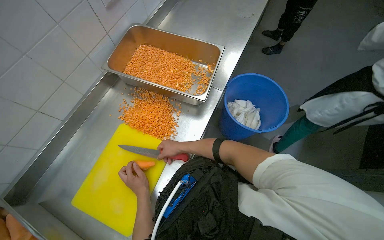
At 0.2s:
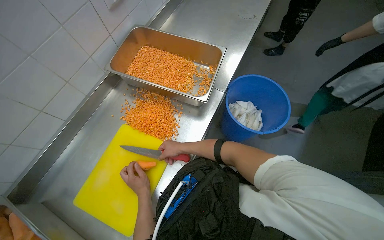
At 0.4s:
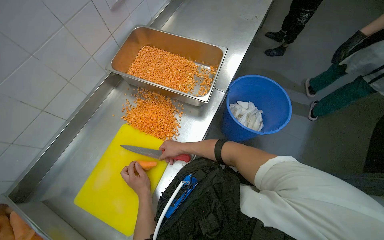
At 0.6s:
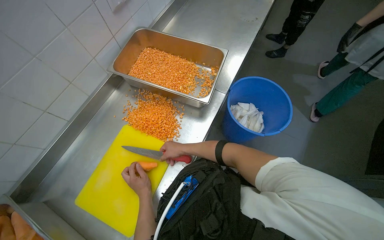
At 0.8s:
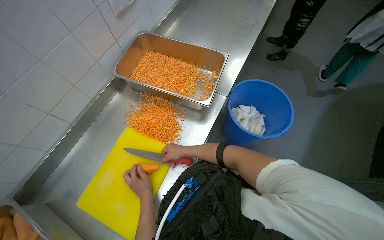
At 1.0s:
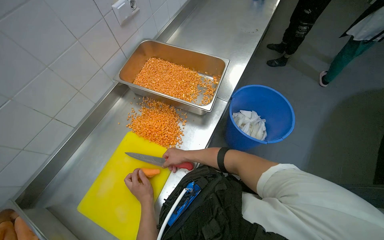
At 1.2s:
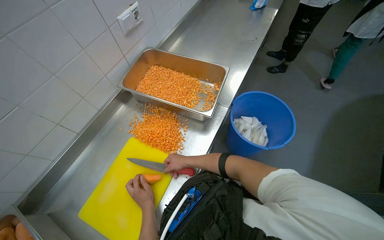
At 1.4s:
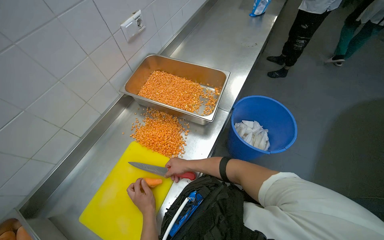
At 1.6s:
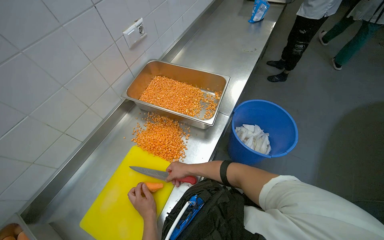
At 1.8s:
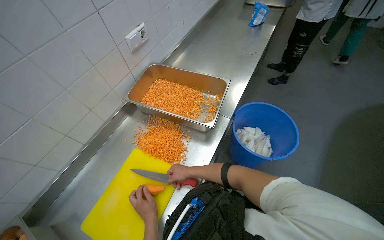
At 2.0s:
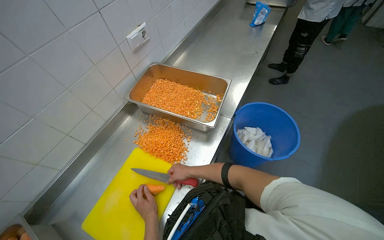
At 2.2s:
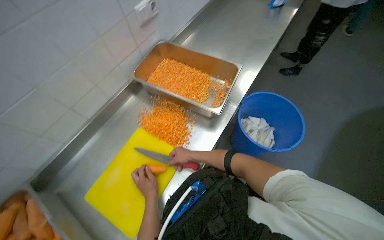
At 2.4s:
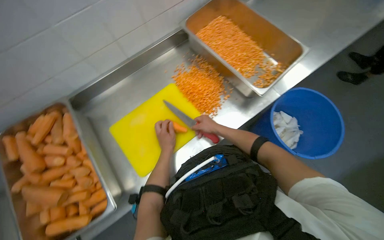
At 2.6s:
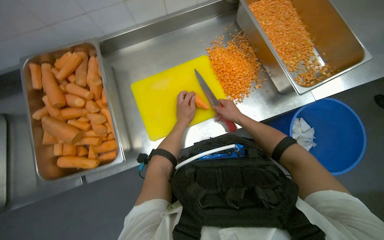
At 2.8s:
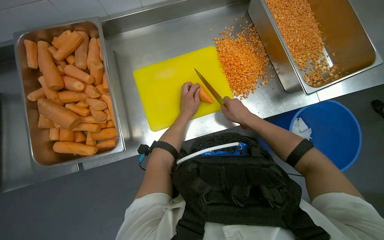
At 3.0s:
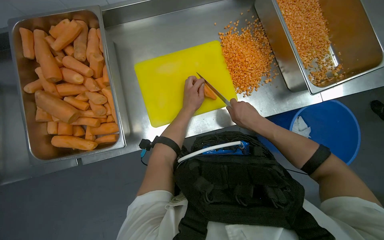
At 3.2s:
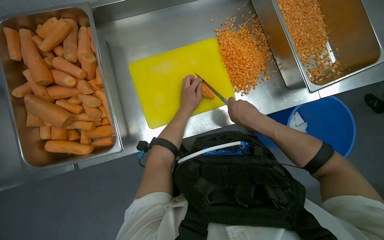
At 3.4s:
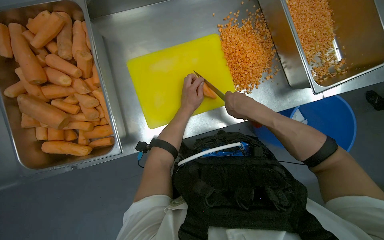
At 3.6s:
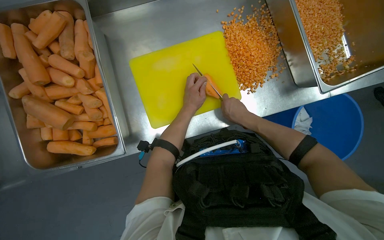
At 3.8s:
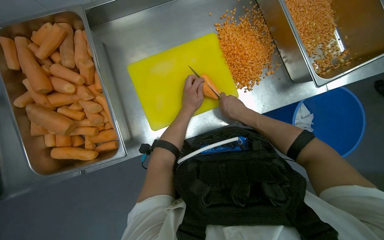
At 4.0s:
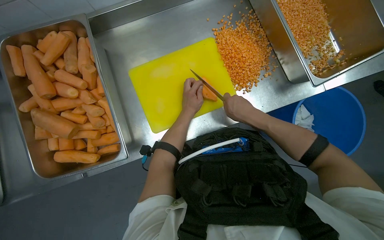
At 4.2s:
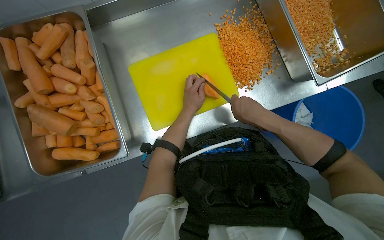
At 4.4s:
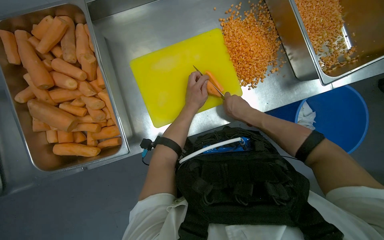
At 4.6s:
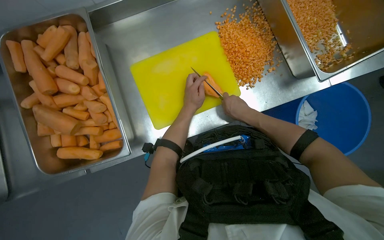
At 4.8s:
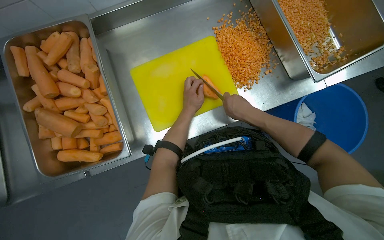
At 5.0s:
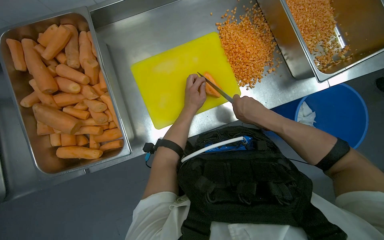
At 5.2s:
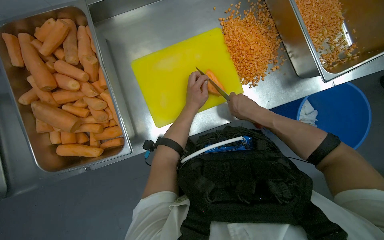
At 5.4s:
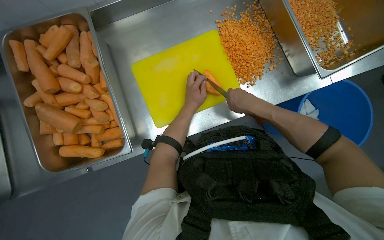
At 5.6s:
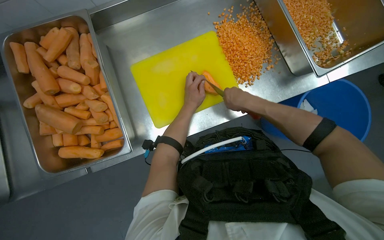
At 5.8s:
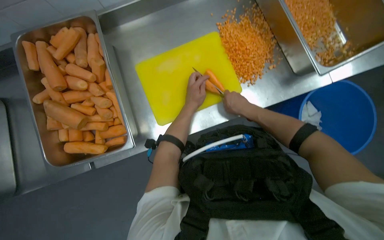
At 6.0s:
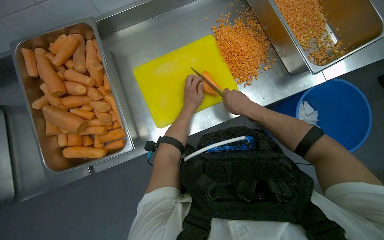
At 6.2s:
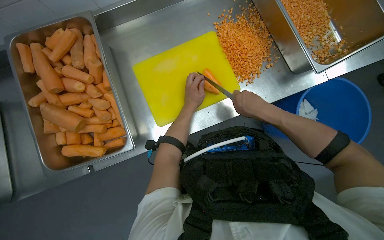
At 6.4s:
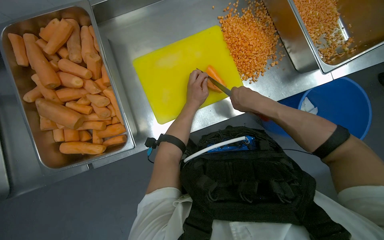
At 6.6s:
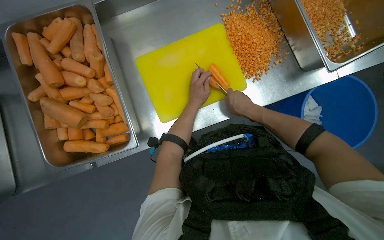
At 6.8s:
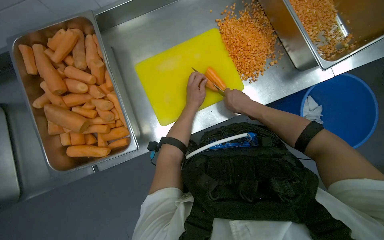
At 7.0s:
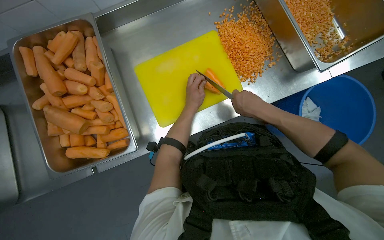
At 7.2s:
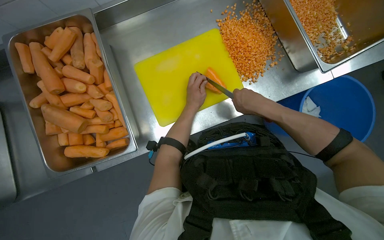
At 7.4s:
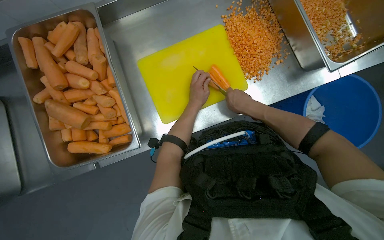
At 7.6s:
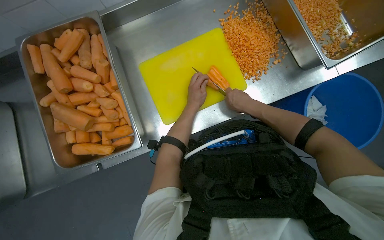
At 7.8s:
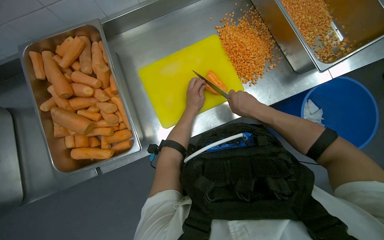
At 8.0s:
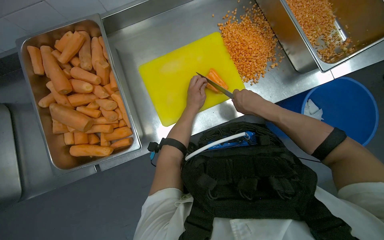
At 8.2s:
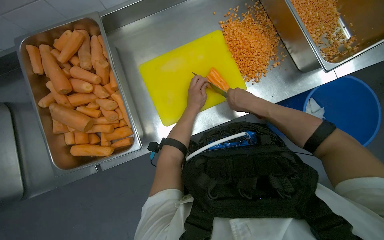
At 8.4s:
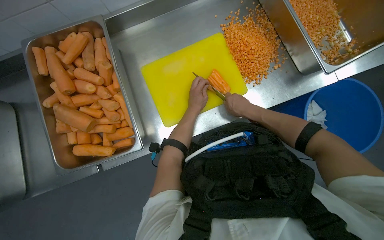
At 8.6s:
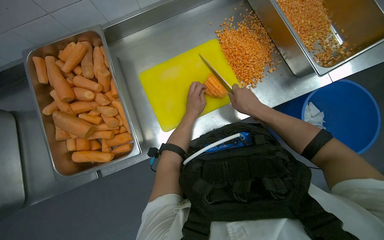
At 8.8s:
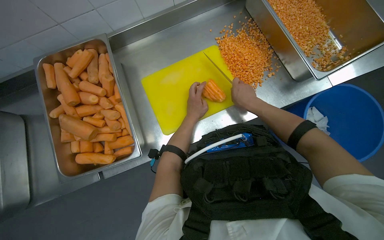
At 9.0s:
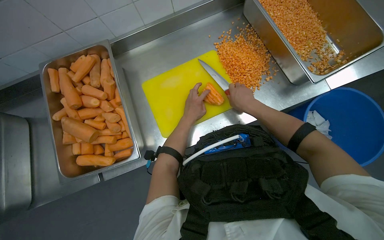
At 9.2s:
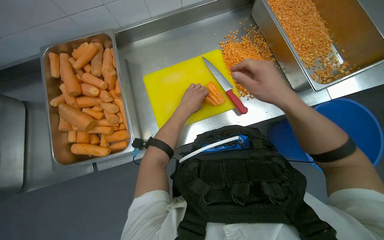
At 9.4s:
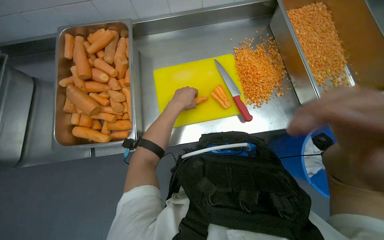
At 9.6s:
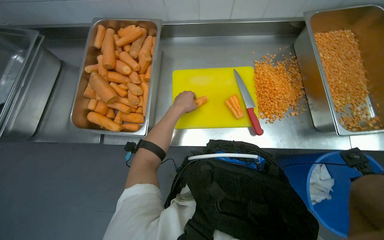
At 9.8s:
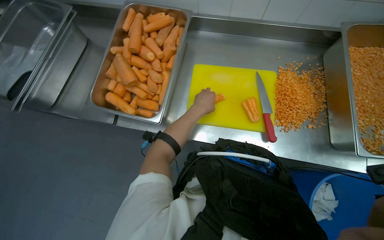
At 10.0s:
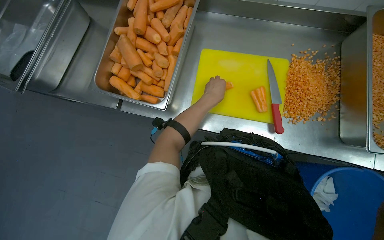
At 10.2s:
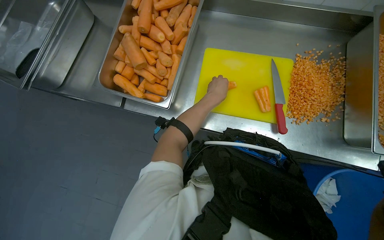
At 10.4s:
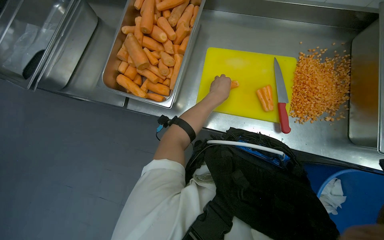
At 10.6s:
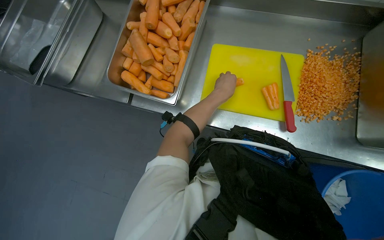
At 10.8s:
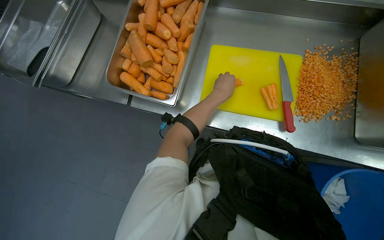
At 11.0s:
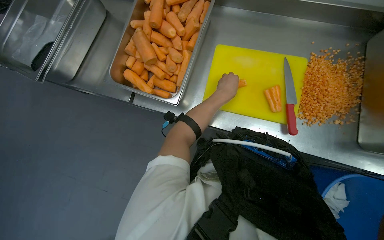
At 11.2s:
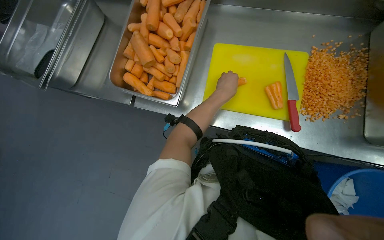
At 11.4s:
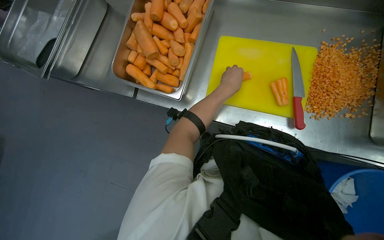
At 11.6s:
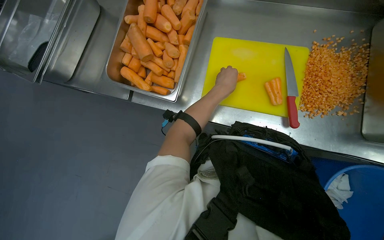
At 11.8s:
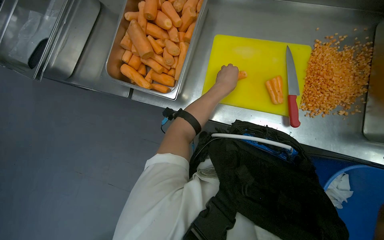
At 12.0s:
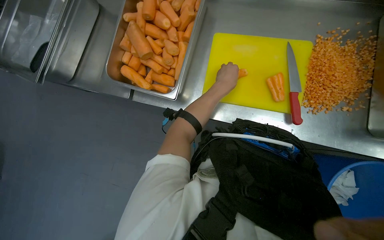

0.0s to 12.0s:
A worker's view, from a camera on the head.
Job: preparing food.
The whole recording: Dicing carrots on cutting board. The worker continues dicing carrots on a yellow cutting board and pushes the diced pieces into a metal tray.
0.0s to 1.6s: The hands are busy where they are.
1.6s to 3.0s: The camera pitches downward, by about 30 degrees. Everything in view rotates roughly 45 degrees clockwise.
3.0s to 7.6s: The hands stay close to where they were, moving slightly.
7.6s to 9.0s: The hands stay close to where they were, moving slightly.
9.0s to 10.4s: Everything in view rotates approximately 35 degrees clockwise.

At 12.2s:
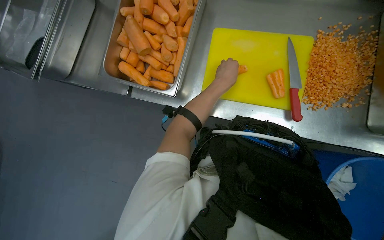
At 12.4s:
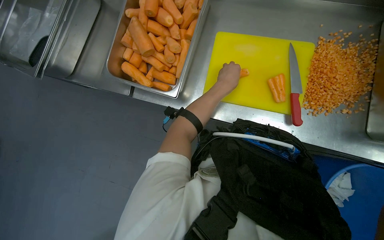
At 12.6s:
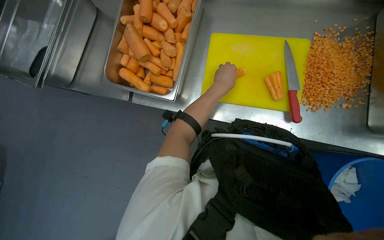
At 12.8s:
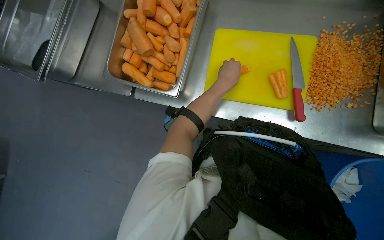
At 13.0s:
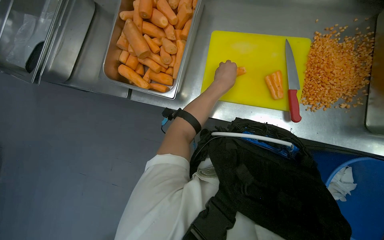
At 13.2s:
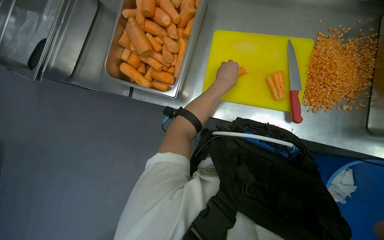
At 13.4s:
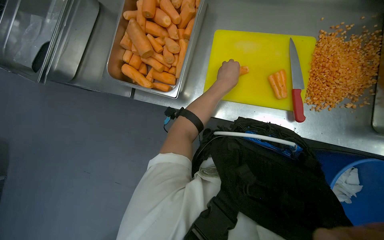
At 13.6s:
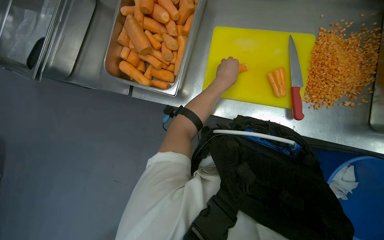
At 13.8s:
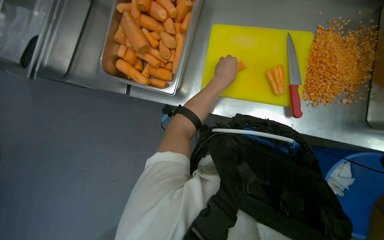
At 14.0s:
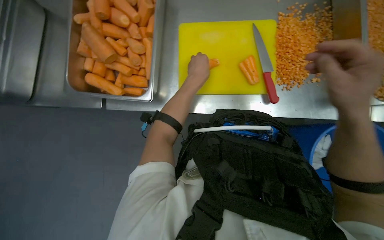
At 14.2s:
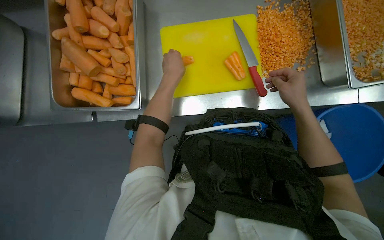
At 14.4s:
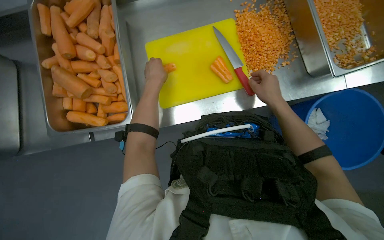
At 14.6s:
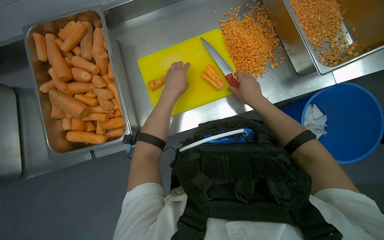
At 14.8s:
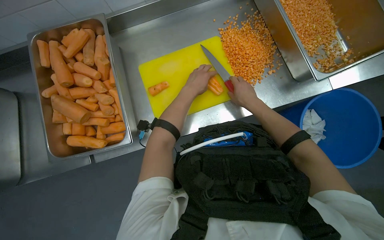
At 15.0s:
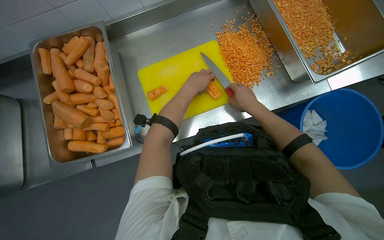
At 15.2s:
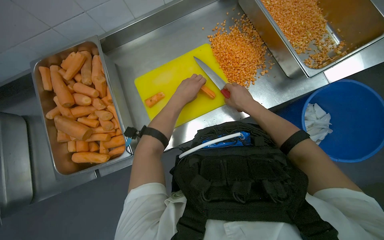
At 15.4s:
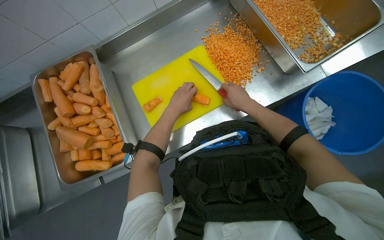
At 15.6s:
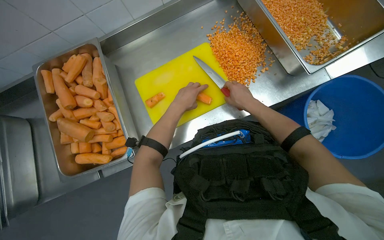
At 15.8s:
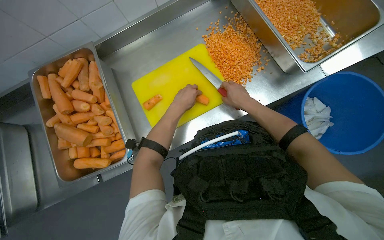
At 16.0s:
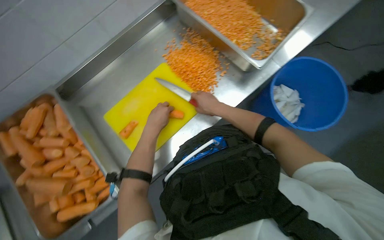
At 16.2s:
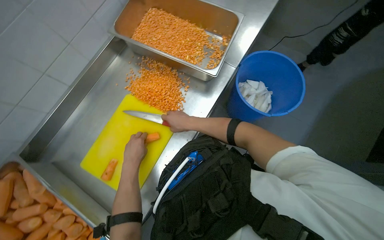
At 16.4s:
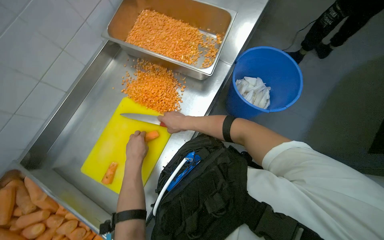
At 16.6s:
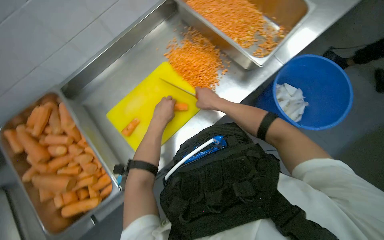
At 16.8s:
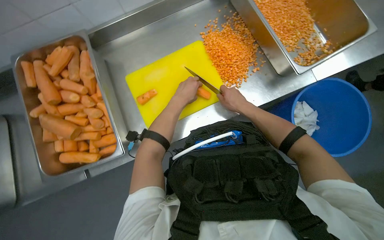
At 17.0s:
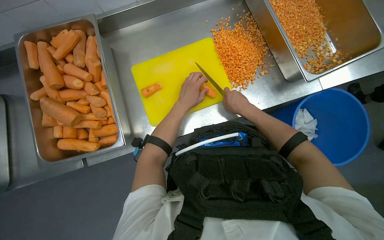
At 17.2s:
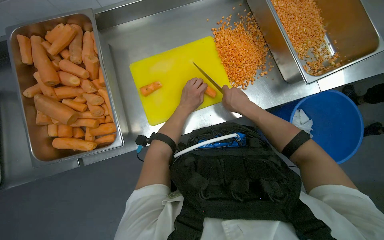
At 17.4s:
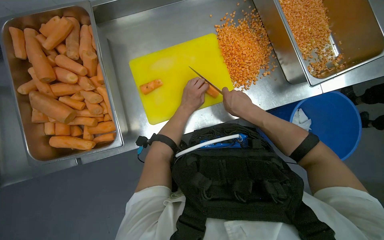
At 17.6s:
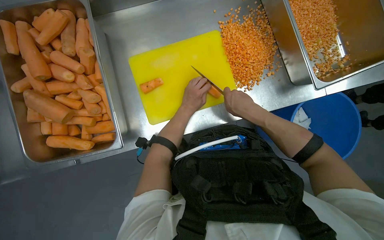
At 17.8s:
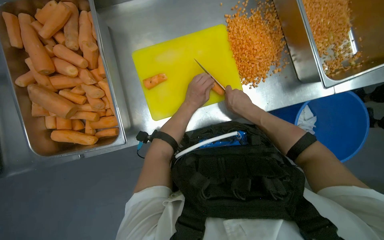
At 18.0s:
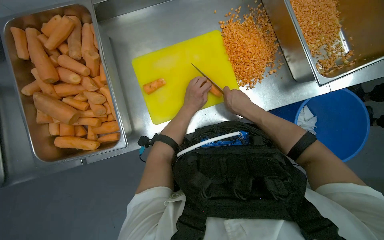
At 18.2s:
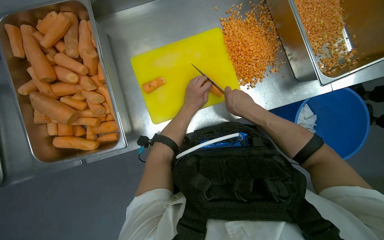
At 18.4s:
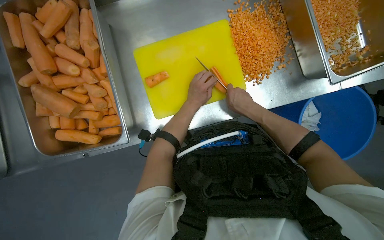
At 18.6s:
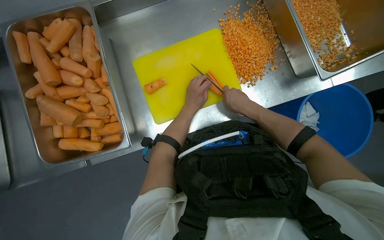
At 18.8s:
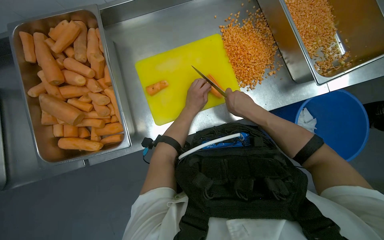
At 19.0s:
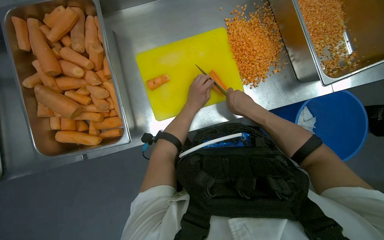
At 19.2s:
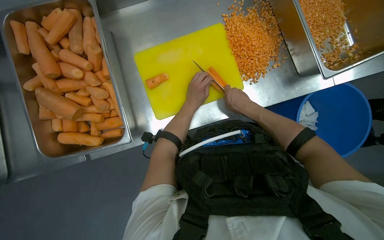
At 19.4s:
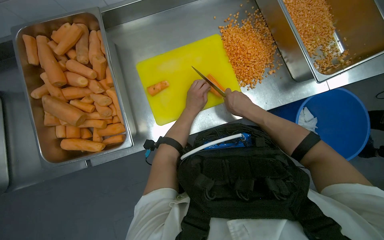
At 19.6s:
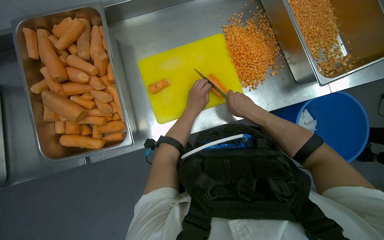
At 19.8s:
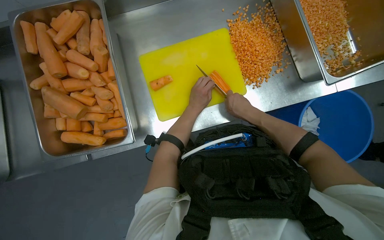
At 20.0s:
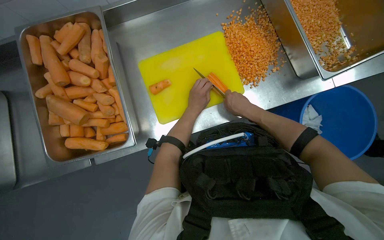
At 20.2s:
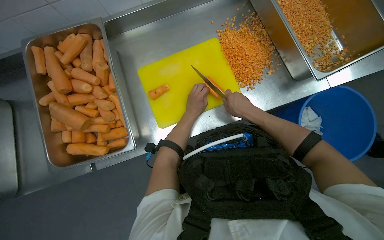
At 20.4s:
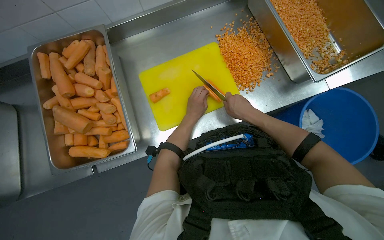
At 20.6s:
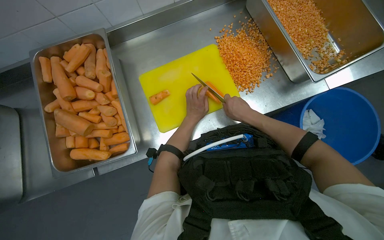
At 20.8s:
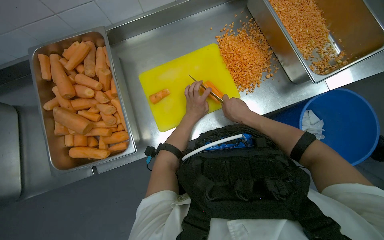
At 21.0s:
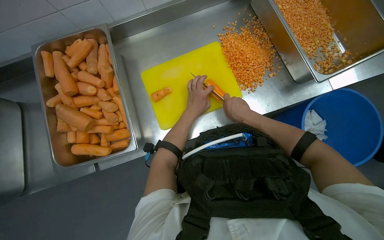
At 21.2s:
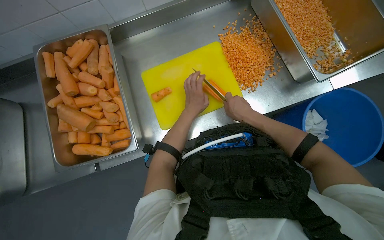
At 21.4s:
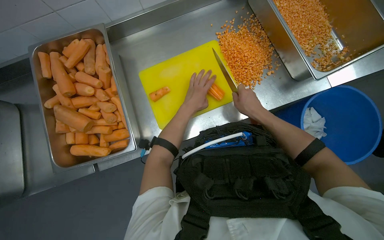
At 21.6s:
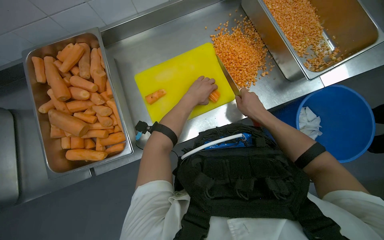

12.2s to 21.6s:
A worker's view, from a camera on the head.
Job: preparing food.
The whole recording: Dicing carrots on cutting board. The worker continues dicing carrots on a yellow cutting board and pushes the diced pieces into a metal tray.
13.8s to 15.4s: Everything in view rotates some 40 degrees counterclockwise.
17.0s to 21.6s: The hands make small movements and keep their place.
